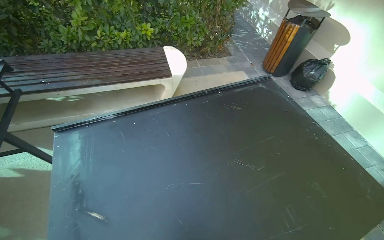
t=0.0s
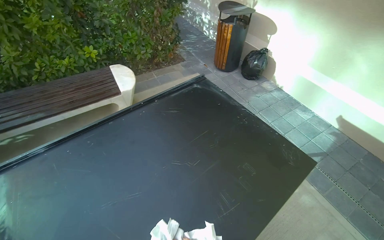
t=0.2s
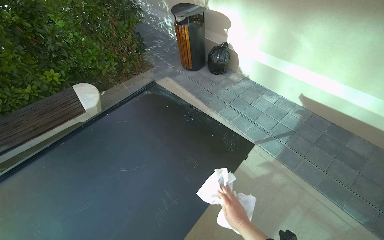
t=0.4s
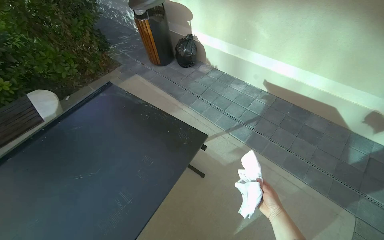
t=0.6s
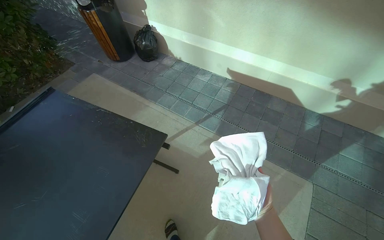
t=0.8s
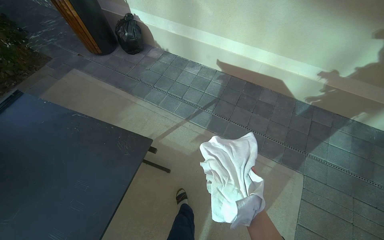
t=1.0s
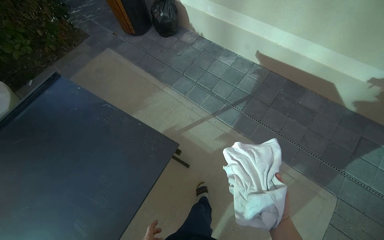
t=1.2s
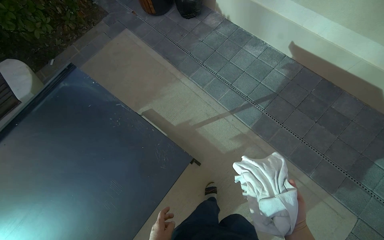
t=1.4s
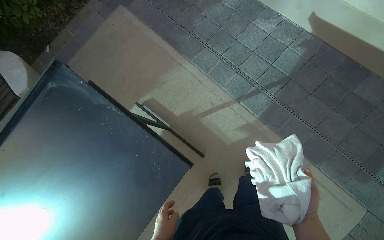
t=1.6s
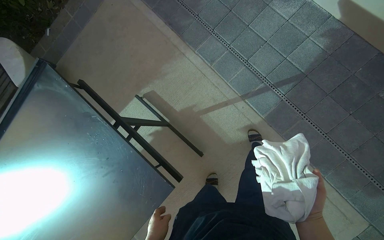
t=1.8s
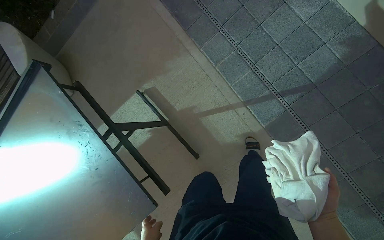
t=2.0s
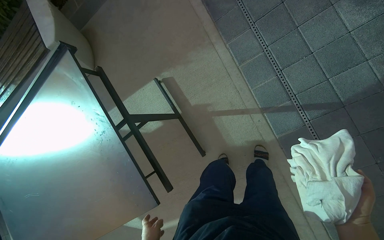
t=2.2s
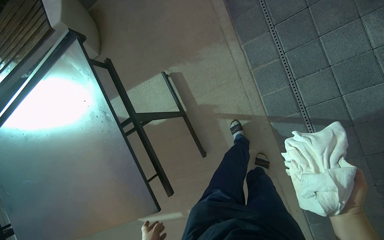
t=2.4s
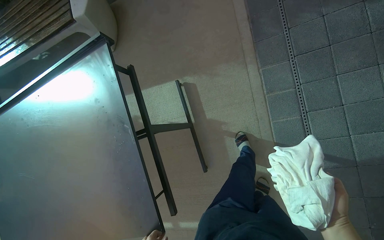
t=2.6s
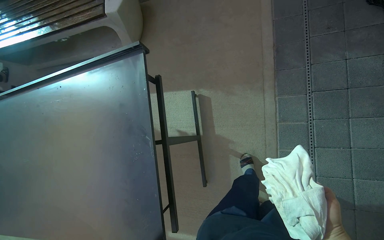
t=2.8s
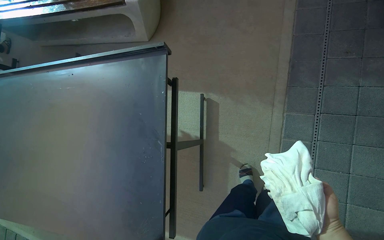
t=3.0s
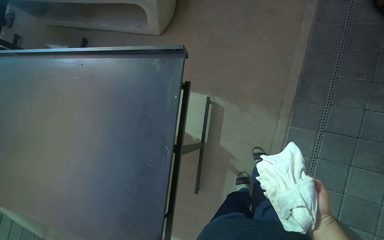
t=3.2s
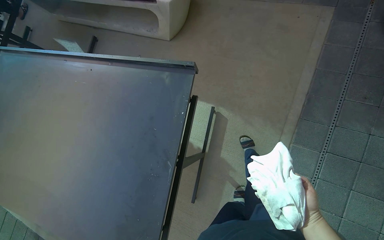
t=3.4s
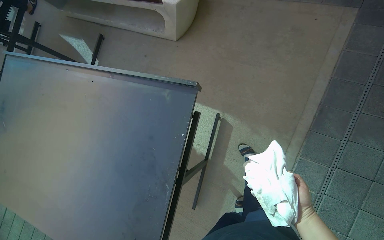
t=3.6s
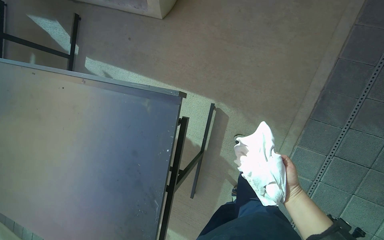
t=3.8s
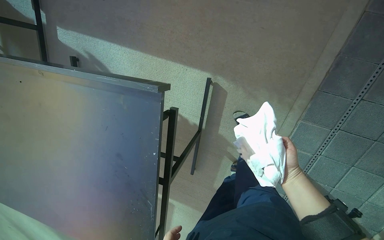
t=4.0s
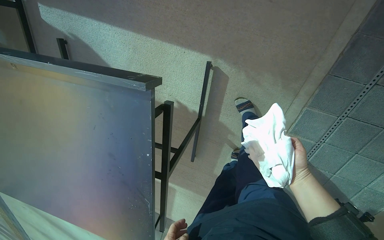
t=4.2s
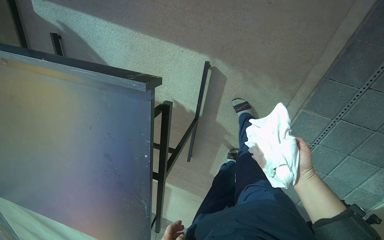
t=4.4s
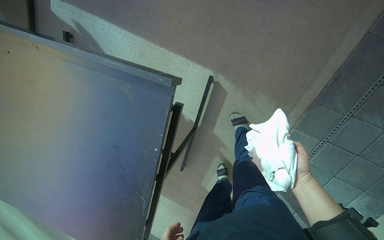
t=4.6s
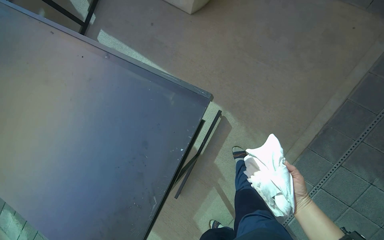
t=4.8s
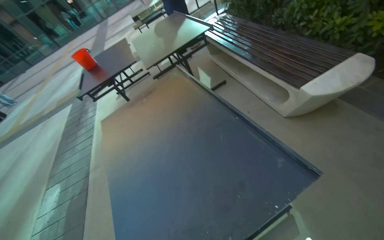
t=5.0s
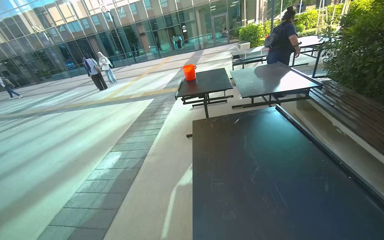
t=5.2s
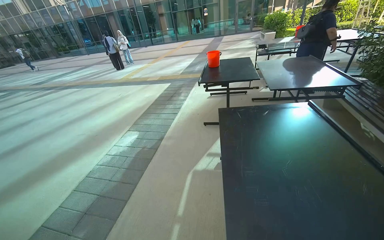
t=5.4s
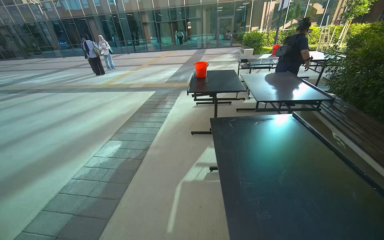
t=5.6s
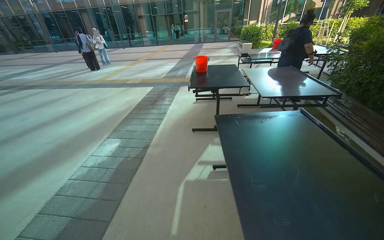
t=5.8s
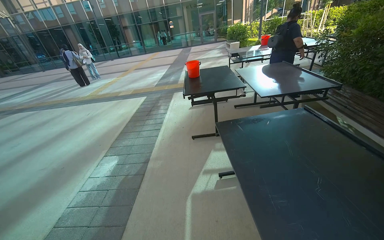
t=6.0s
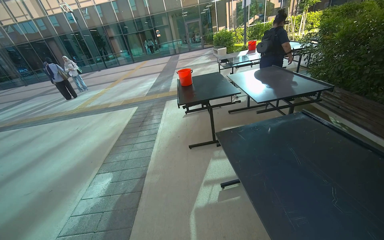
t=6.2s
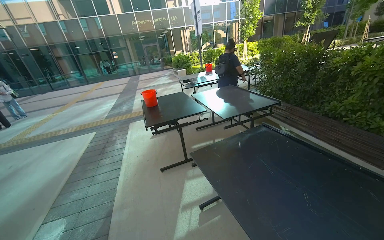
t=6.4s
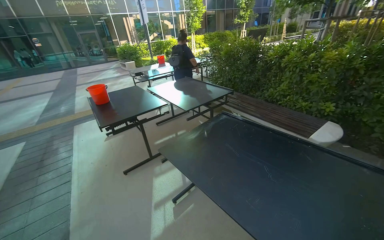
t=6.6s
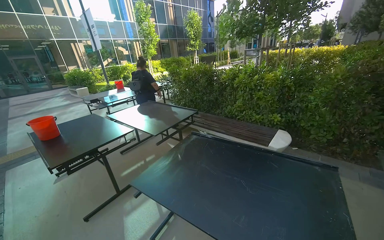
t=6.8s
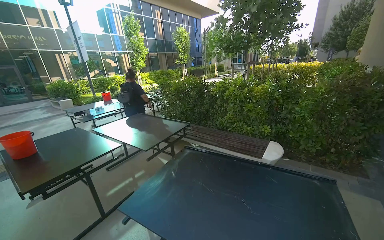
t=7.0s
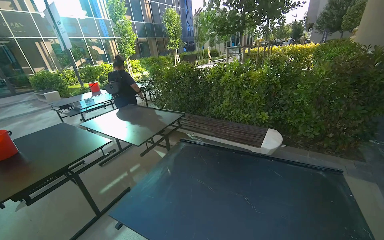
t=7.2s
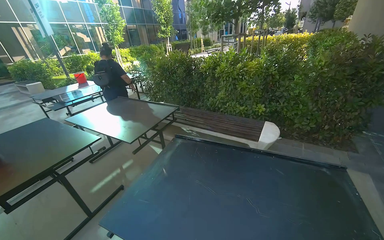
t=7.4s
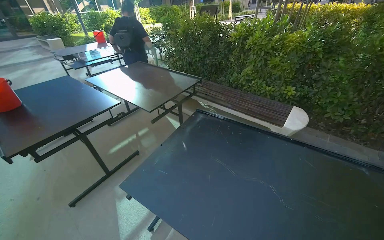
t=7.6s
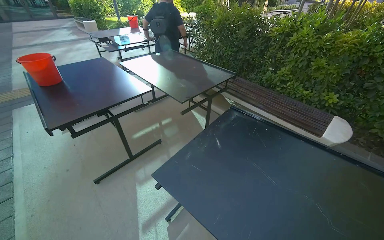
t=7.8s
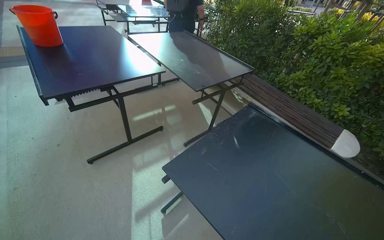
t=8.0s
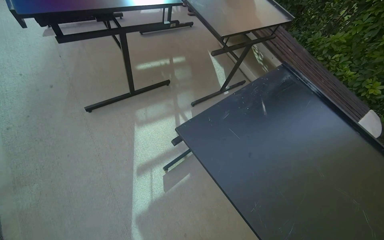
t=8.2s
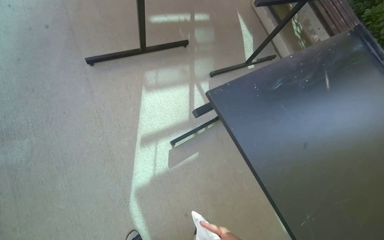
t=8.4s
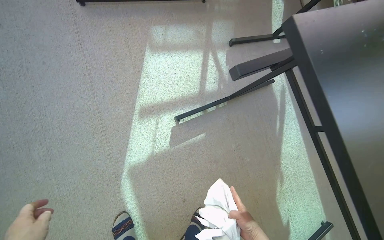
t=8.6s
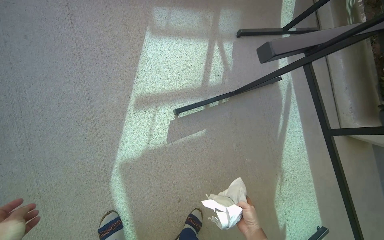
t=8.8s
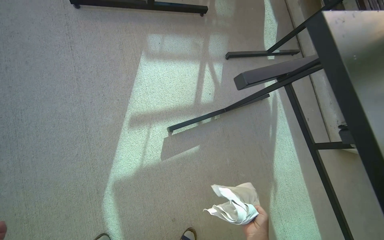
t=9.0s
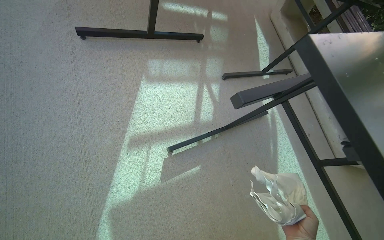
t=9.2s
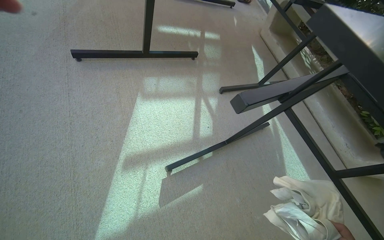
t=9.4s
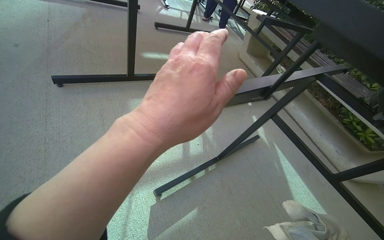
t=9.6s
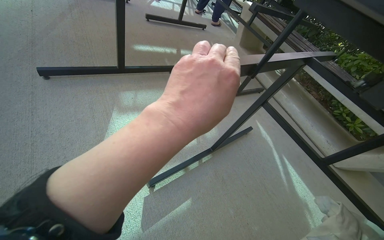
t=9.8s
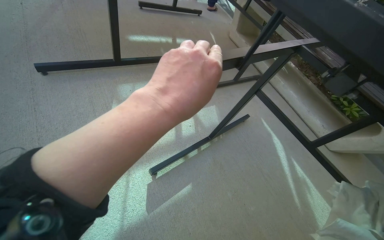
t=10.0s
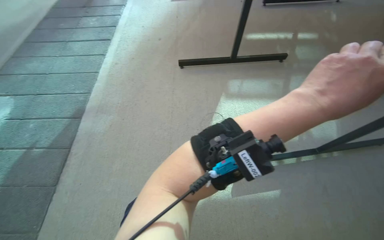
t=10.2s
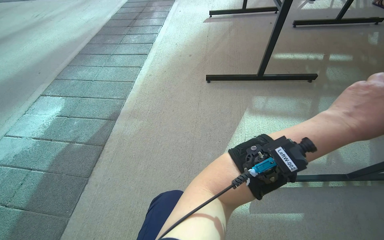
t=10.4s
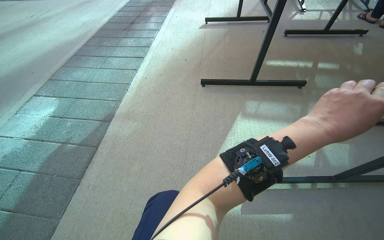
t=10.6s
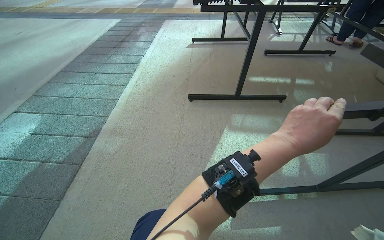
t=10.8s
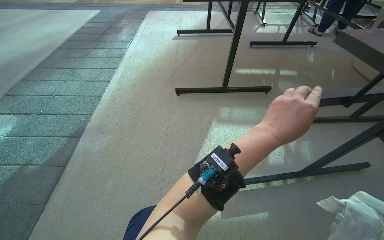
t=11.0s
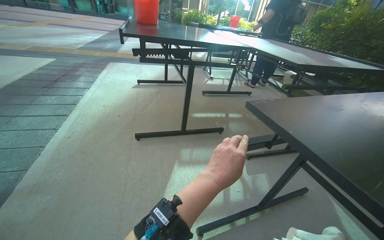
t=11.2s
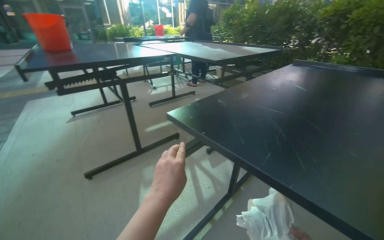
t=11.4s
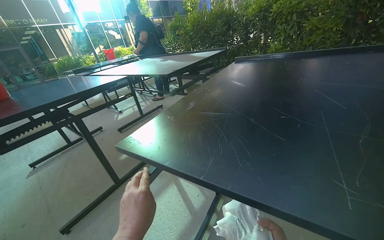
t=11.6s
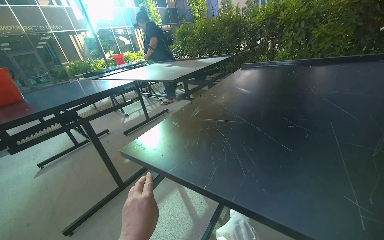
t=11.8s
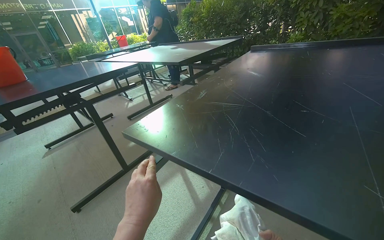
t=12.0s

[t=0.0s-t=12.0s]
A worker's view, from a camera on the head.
Job: wiping surfaces.
The whole recording: Wiping outdoor tables. The worker dips and wrings a cloth, then wipes the tops, undersides, and frames of outdoor tables.
t=0.0s to t=1.6s: The wearer moves roughly 1 m. The wearer looks some 25 degrees further downward. The scene turns about 30 degrees counterclockwise in the picture.
t=1.6s to t=3.0s: The head travels roughly 50 cm. The camera pitches downward, by approximately 20 degrees. The scene turns some 50 degrees clockwise in the picture.
t=3.0s to t=4.4s: The camera is carried some 50 cm. The camera pitches downward, by roughly 35 degrees.
t=4.4s to t=6.0s: The camera is carried roughly 1 m. The view tips upward by some 35 degrees. Everything in view rotates approximately 50 degrees clockwise.
t=6.0s to t=7.6s: The camera travels some 60 cm. The wearer looks approximately 55 degrees further to the right.
t=7.6s to t=9.0s: The head travels about 80 cm. The view tilts roughly 35 degrees downward. Everything in view rotates about 40 degrees clockwise.
t=9.0s to t=10.4s: The wearer looks approximately 20 degrees further upward.
t=10.4s to t=12.0s: The wearer moves some 70 cm. The head turns to the right by about 55 degrees. The wearer looks roughly 20 degrees further upward.

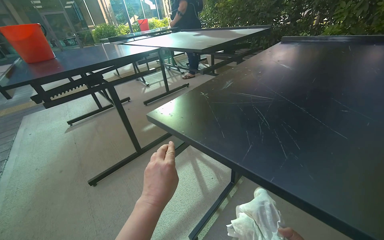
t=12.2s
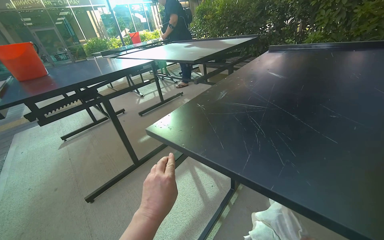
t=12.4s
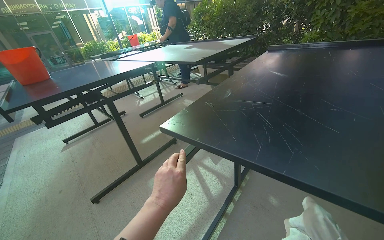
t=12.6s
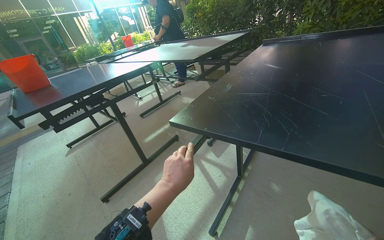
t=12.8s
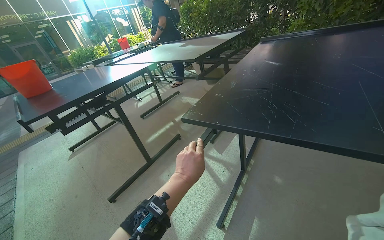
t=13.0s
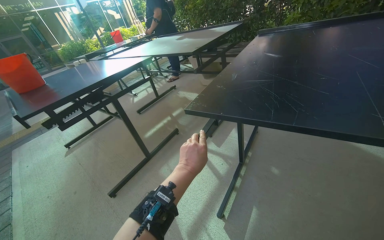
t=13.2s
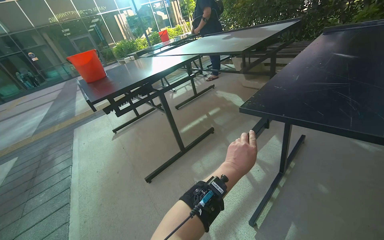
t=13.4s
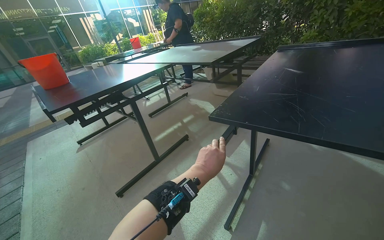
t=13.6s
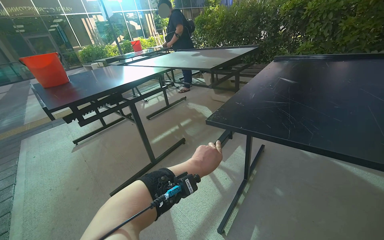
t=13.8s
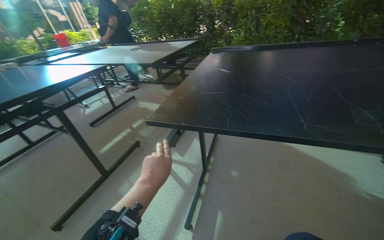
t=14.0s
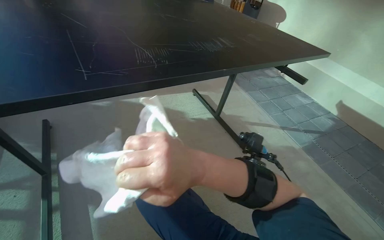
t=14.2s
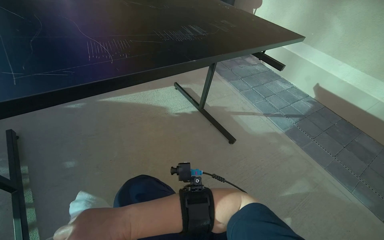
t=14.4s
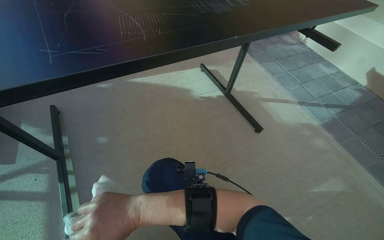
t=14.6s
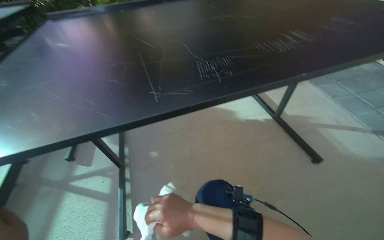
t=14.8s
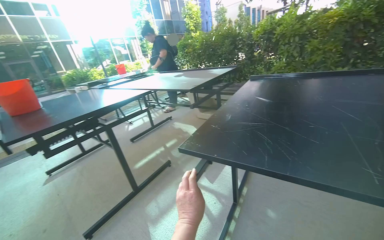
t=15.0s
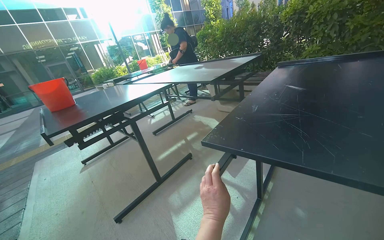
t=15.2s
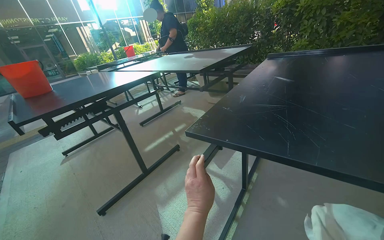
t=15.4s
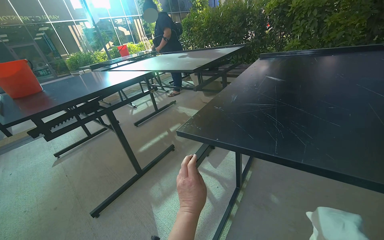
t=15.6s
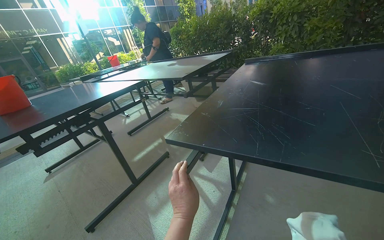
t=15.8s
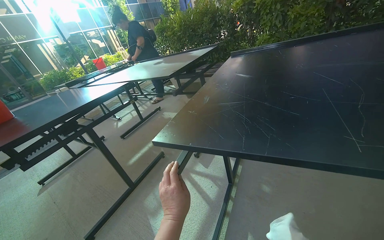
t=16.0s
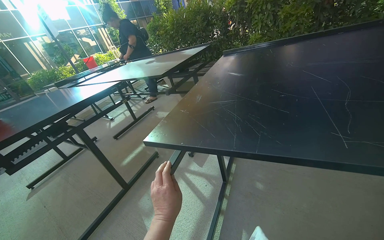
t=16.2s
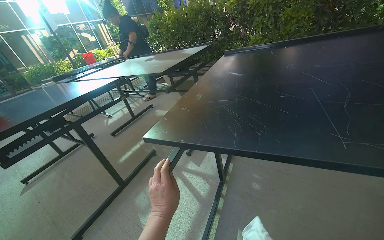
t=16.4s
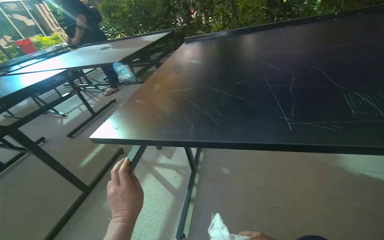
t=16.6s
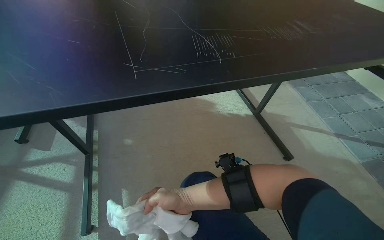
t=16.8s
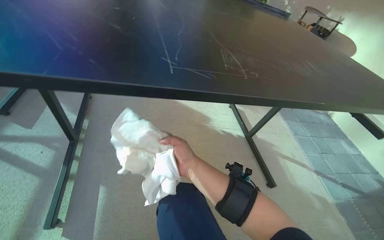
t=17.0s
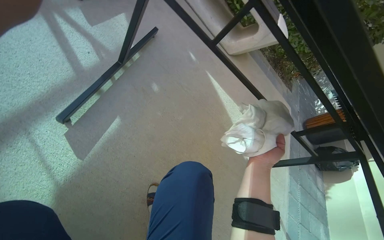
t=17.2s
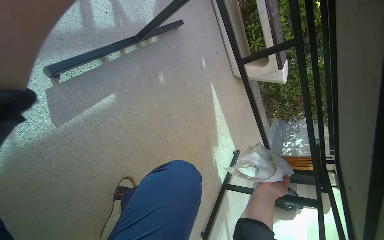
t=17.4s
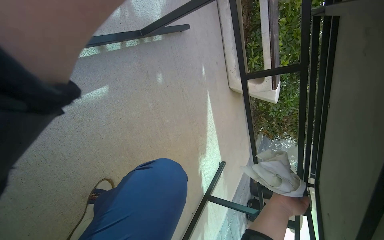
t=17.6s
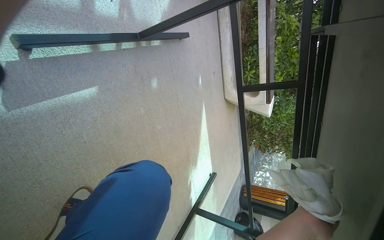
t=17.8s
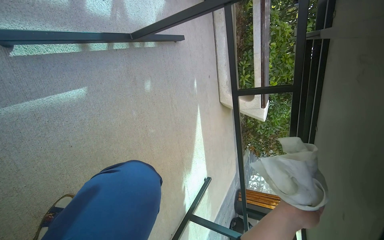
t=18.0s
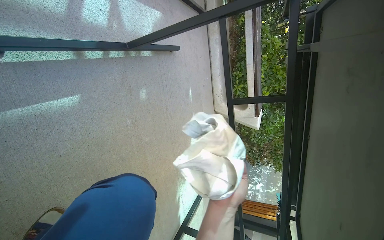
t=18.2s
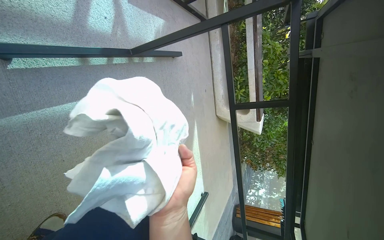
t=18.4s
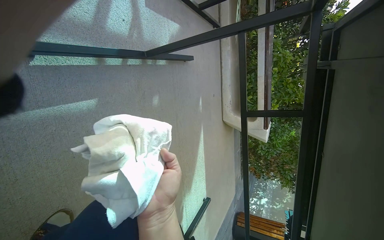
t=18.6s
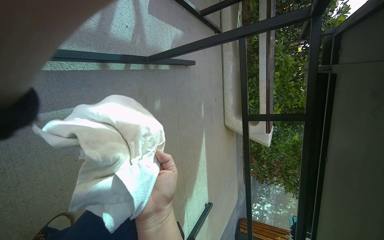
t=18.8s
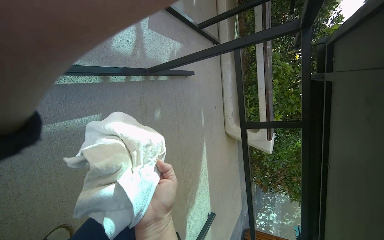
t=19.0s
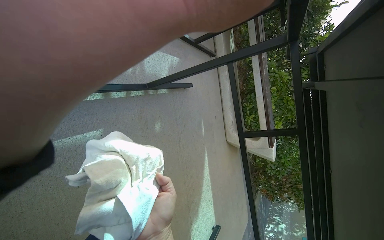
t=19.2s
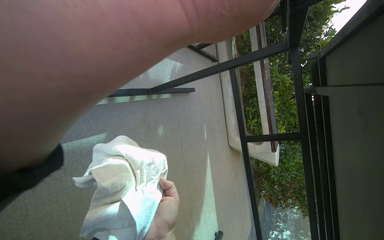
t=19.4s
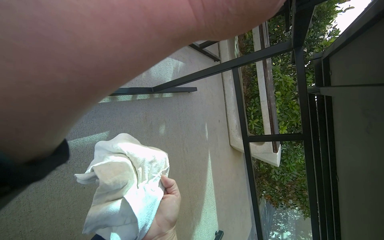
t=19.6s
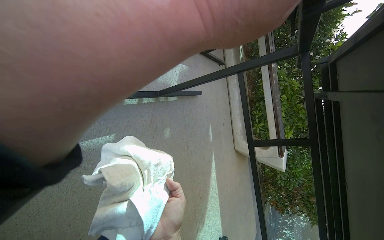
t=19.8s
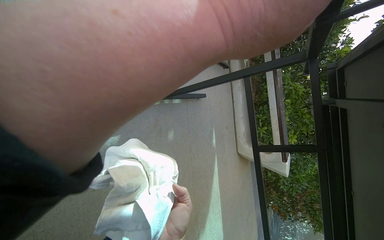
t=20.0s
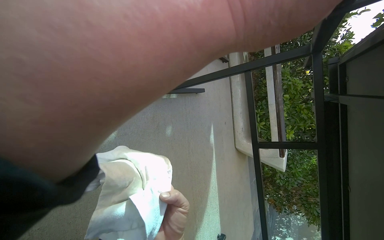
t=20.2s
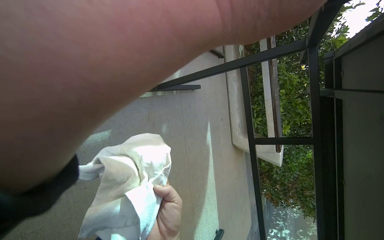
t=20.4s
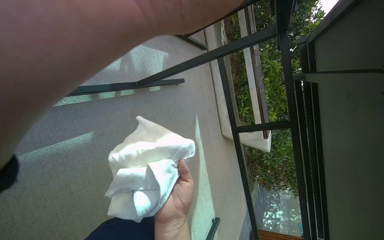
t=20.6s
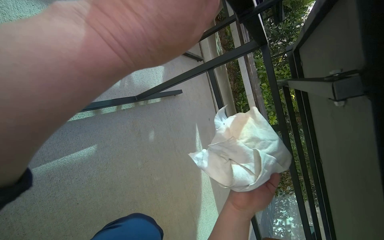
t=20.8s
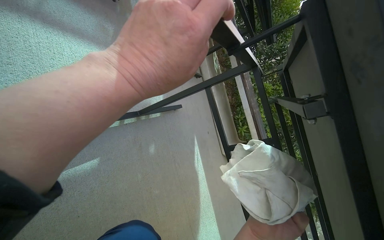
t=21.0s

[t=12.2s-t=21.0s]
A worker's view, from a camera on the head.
Job: wiping surfaces.
The whole recording: Wiping outdoor tables. The worker dips and wrings a cloth, then wipes the tops, undersides, and frames of outdoor tables.
t=13.6s to t=15.2s: The wearer's head swings about 45 degrees to the left.
t=15.2s to t=16.6s: The head rotates some 25 degrees to the right.
t=16.6s to t=18.0s: The camera is aimed about 50 degrees further to the right. The scene turns approximately 70 degrees clockwise in the picture.
t=18.0s to t=19.6s: The camera pitches upward, by some 15 degrees. The right hand moves to the left, about 30 cm.
